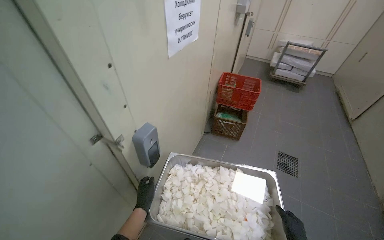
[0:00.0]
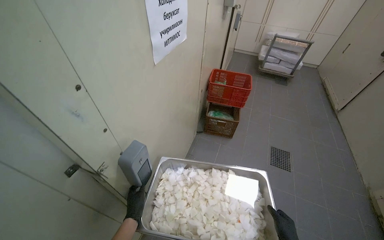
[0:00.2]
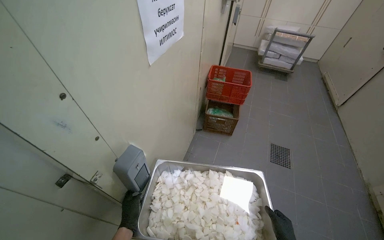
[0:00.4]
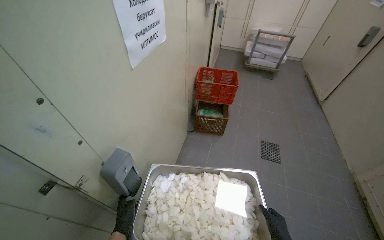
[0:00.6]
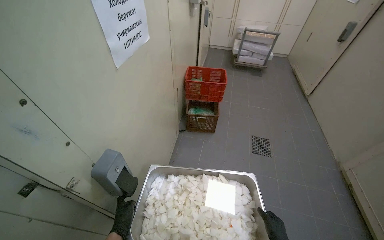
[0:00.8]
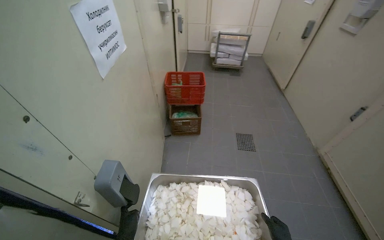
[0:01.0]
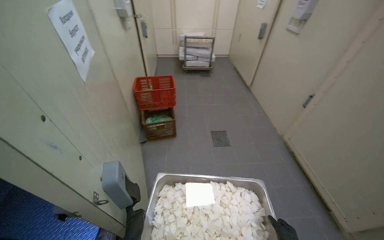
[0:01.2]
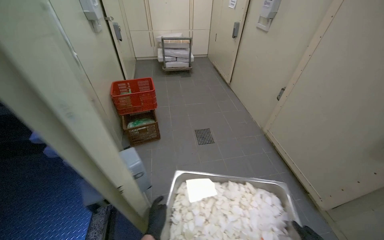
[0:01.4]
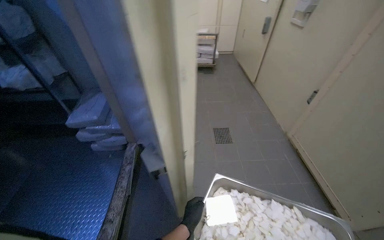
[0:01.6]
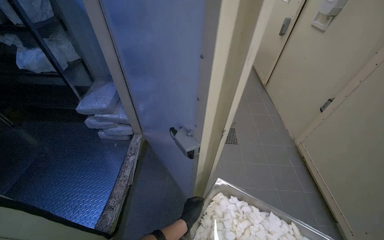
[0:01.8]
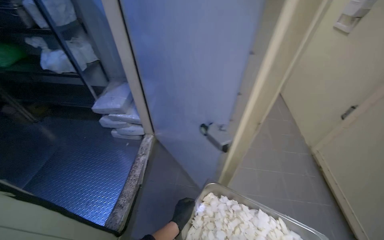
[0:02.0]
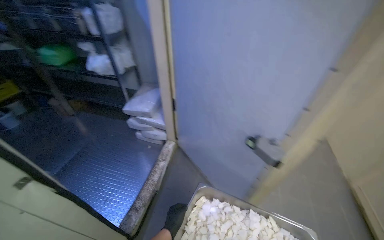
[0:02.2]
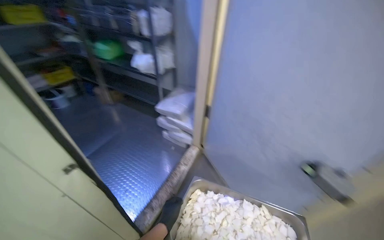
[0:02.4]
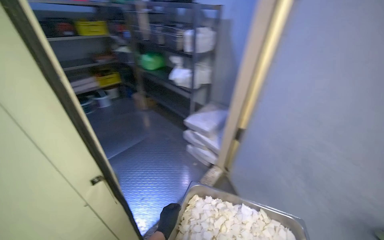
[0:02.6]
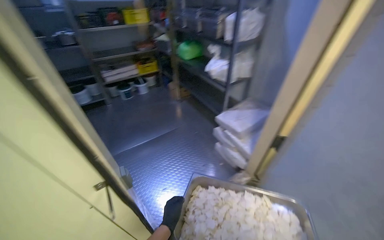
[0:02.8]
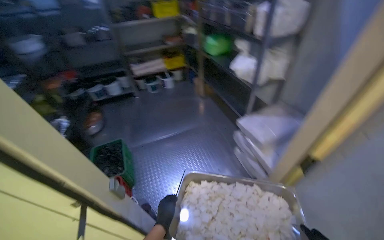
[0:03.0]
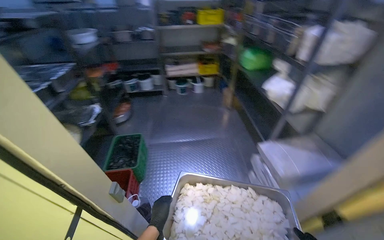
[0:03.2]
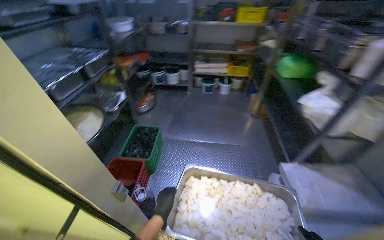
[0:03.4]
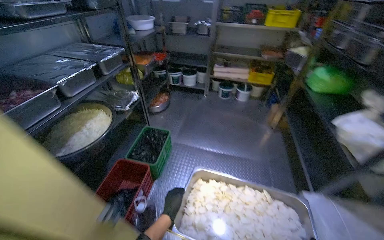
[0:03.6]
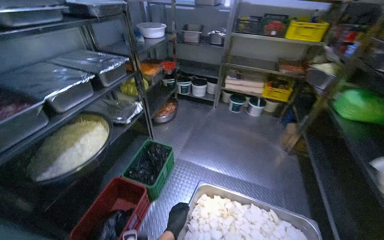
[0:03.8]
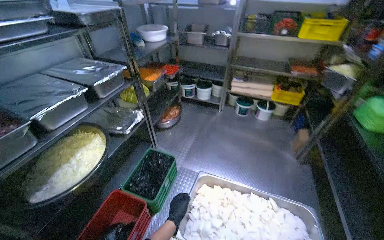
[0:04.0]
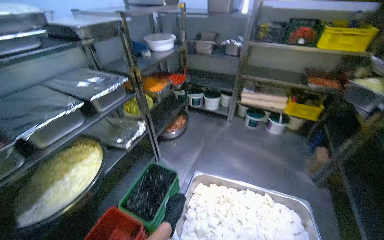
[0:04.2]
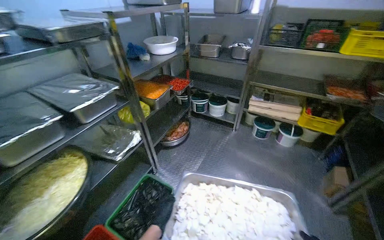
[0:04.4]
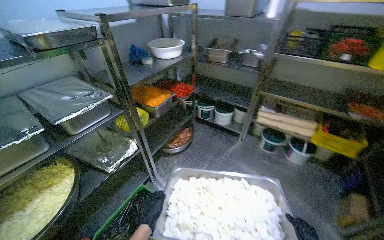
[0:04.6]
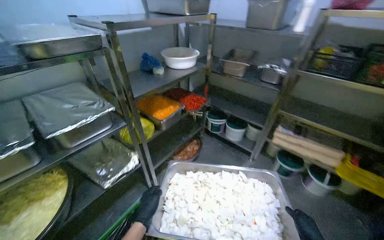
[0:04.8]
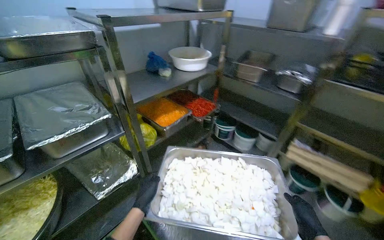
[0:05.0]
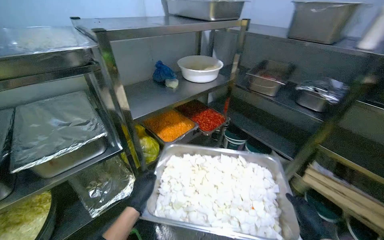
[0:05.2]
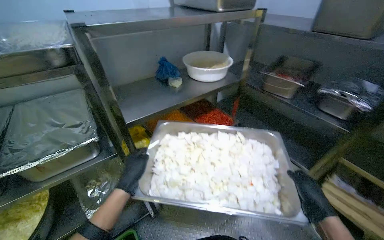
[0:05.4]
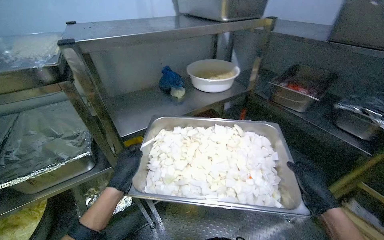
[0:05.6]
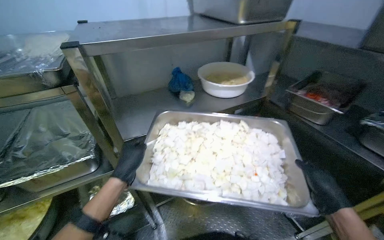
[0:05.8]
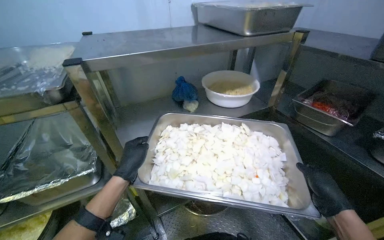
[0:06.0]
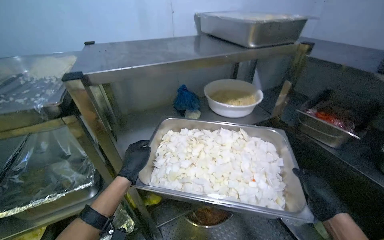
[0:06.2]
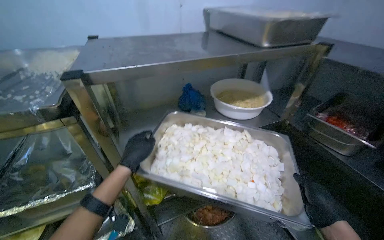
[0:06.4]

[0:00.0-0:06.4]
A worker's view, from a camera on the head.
Job: preparing food.
The whole recording: Carrying chopped onions to cold storage. The worker carries a tray of chopped onions through a hallway and places it on a shelf in the cold storage room.
0:00.0 to 0:01.6: The head turns to the right by some 30 degrees.
0:01.6 to 0:03.2: The camera is carried approximately 70 cm. The wearer looks about 85 degrees further to the left.
0:03.2 to 0:04.8: The camera travels roughly 1 m. The head turns to the left by approximately 45 degrees.
0:04.8 to 0:06.4: The camera travels about 60 cm. The head turns to the left by approximately 30 degrees.

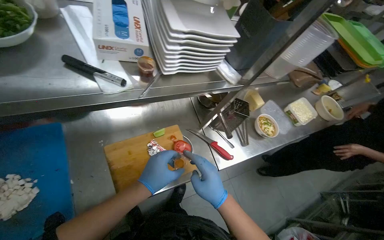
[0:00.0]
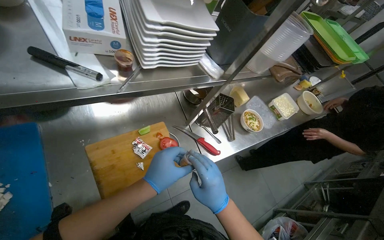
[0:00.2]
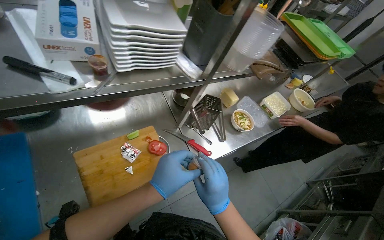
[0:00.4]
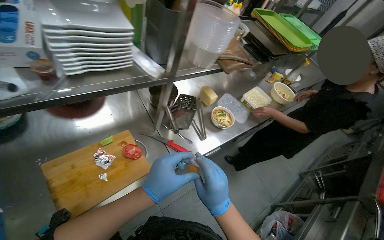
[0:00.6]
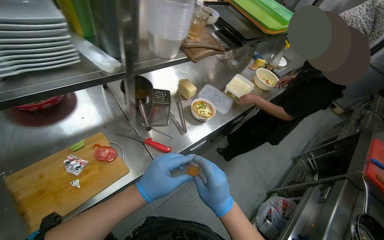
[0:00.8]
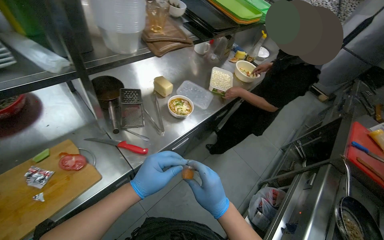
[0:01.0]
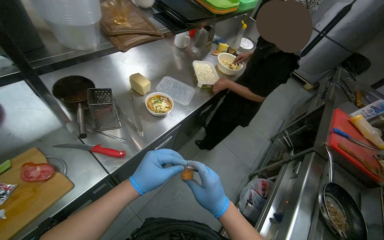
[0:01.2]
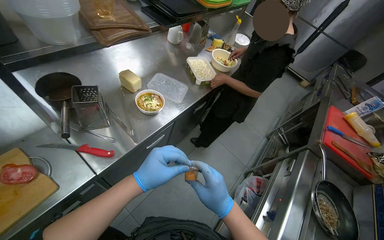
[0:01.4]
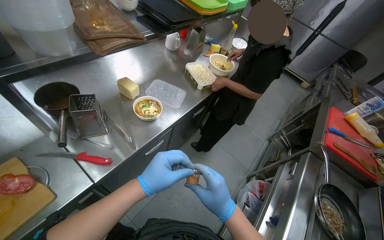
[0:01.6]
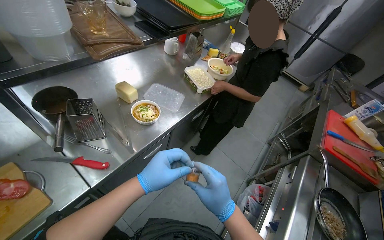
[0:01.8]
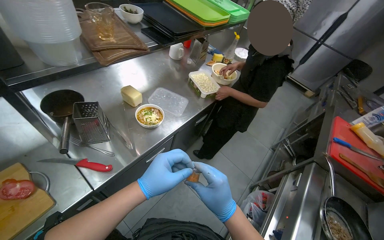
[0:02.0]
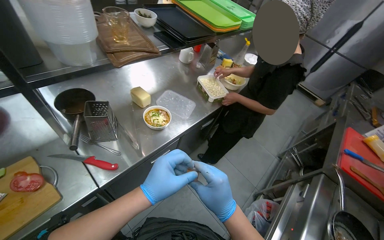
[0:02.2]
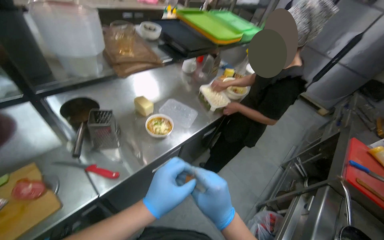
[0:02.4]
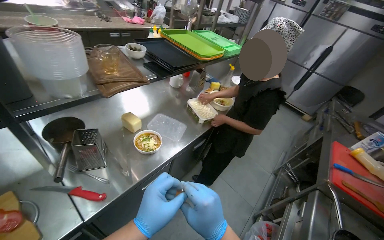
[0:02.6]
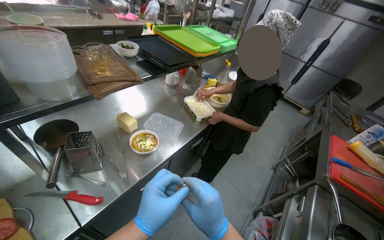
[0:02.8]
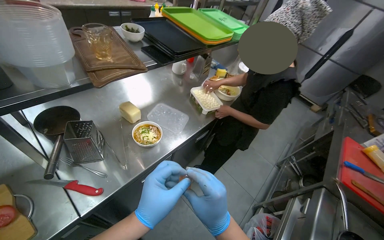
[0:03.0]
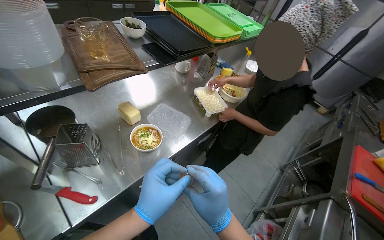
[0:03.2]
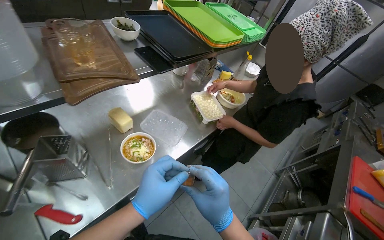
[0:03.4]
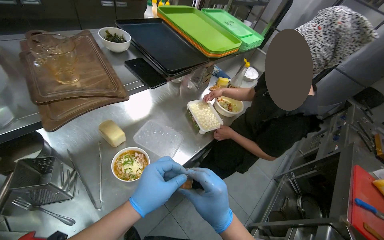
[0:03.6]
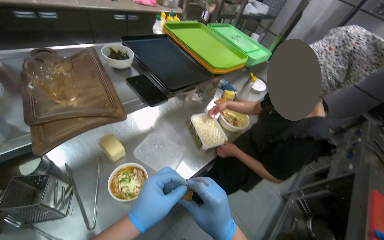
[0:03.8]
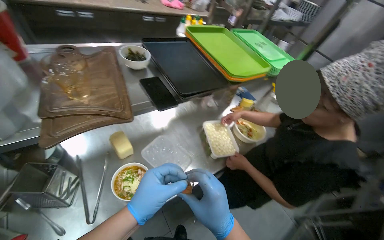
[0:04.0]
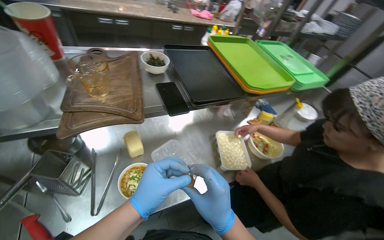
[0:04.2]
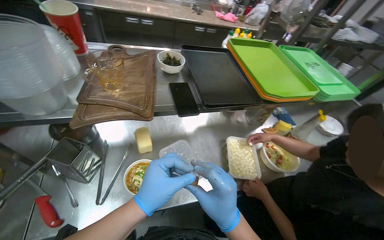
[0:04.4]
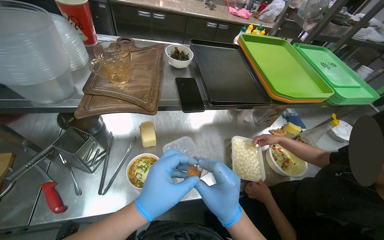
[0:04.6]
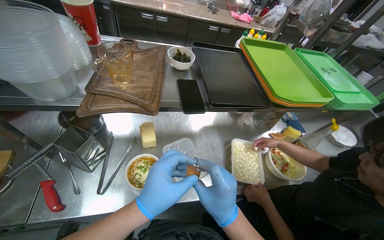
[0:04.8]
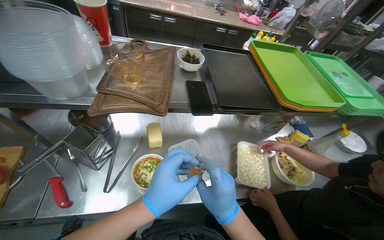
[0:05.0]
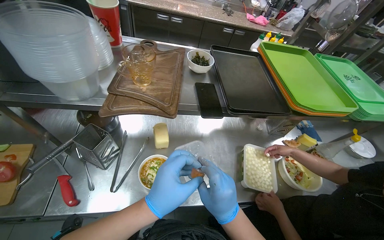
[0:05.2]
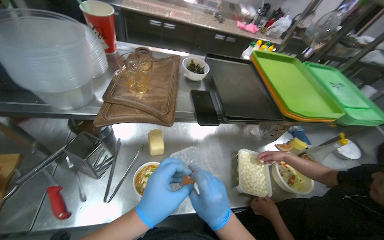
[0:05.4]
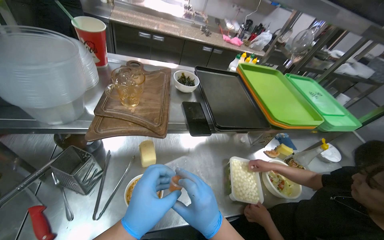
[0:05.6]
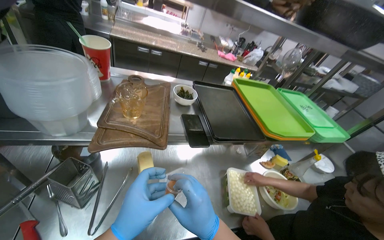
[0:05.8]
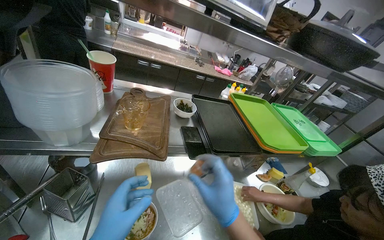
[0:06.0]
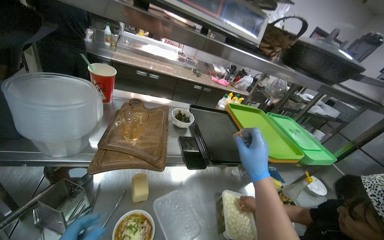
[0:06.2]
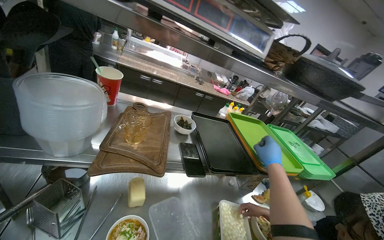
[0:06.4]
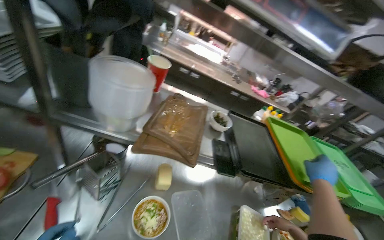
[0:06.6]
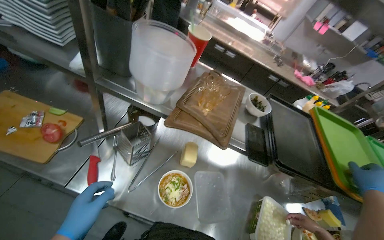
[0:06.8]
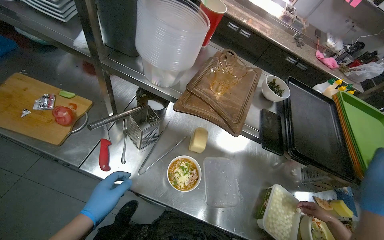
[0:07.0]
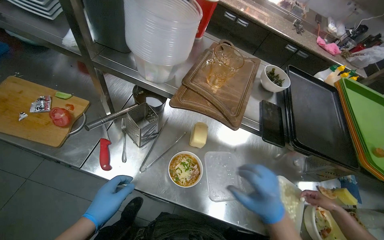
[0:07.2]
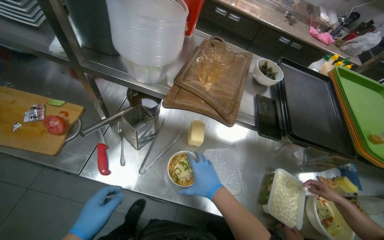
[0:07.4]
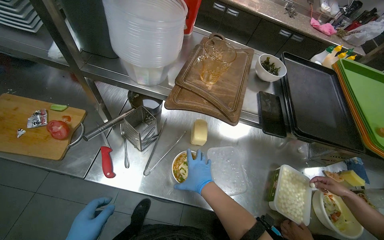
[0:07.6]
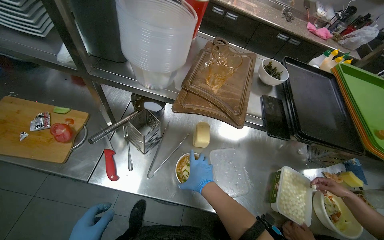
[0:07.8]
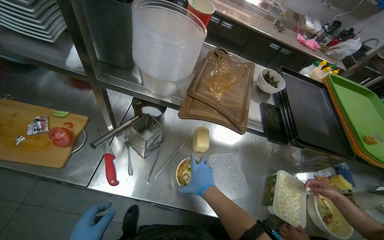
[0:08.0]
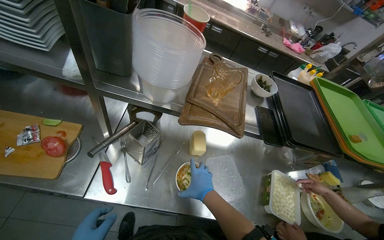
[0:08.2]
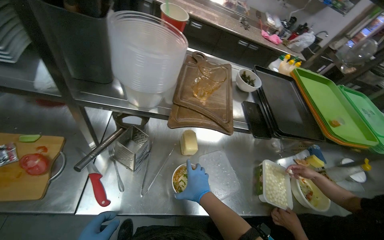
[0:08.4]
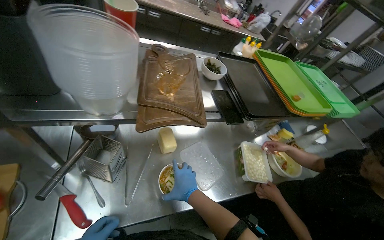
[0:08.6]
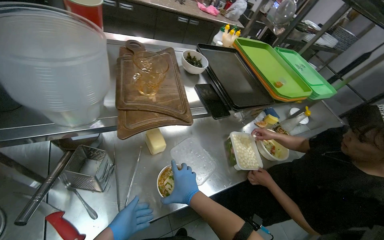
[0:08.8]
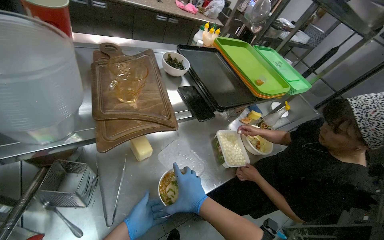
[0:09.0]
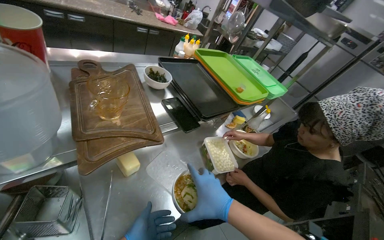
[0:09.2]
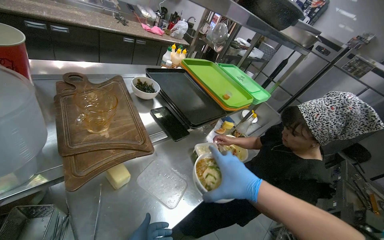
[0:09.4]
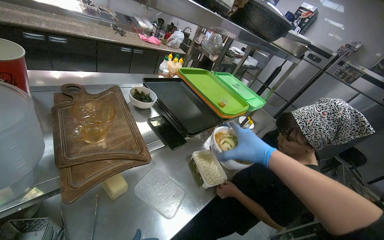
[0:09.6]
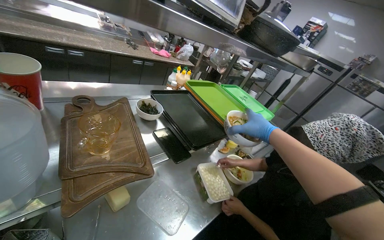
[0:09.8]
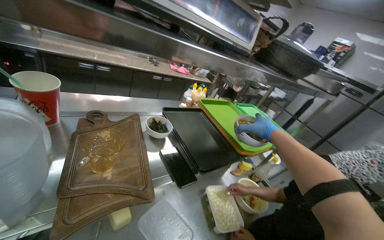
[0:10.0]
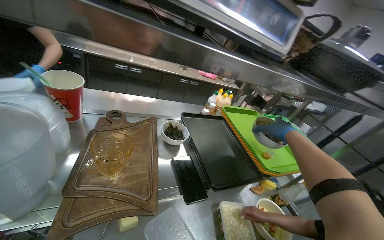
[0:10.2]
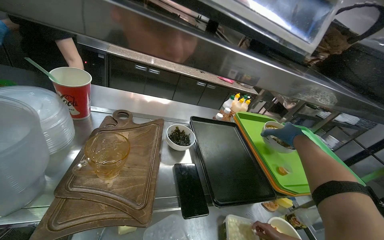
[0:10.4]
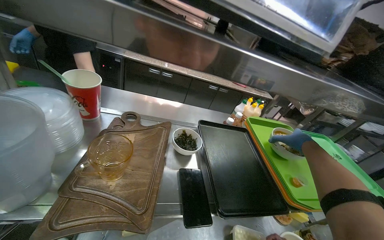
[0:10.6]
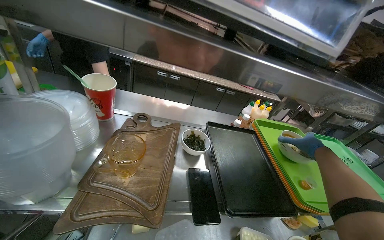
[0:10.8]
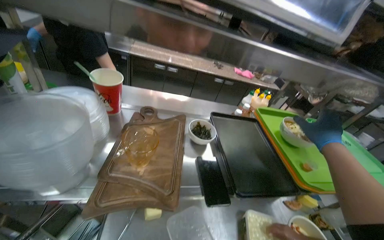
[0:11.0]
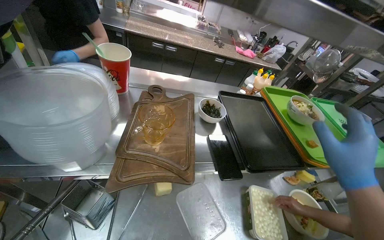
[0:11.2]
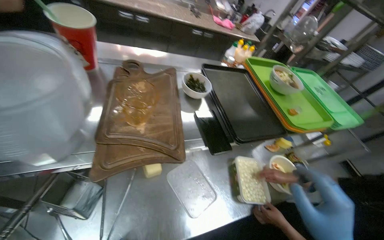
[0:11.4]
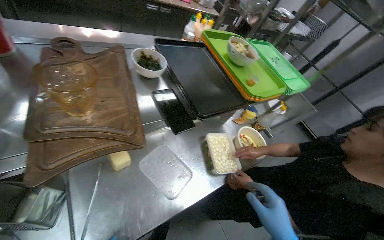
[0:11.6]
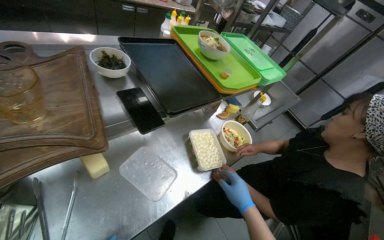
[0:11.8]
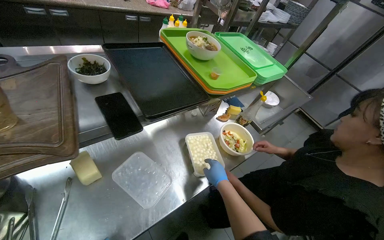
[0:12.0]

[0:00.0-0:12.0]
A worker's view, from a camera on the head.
Job: preparing food.
The whole recording: Adding ingredients to salad bowl. The worker adds peeled ingredients and mozzarella balls to a salad bowl.
0:00.0 to 0:01.6: The camera travels to the right, some 50 cm. The head turns to the right by approximately 30 degrees.
0:03.0 to 0:04.4: The wearer looks roughly 30 degrees further to the left.
0:04.4 to 0:06.0: The view tips upward by some 15 degrees.
0:06.0 to 0:07.6: The head turns to the left by approximately 25 degrees.
0:07.6 to 0:09.0: The wearer's head swings approximately 40 degrees to the right.
0:09.0 to 0:10.4: The view tips upward by approximately 20 degrees.
0:10.4 to 0:12.0: The camera pitches downward, by roughly 20 degrees.
